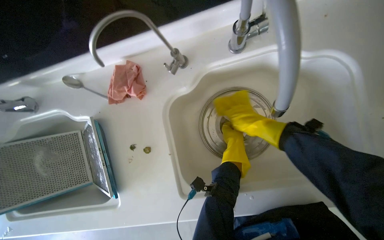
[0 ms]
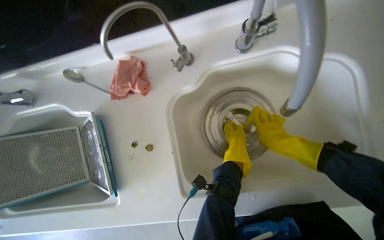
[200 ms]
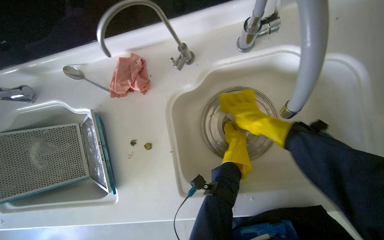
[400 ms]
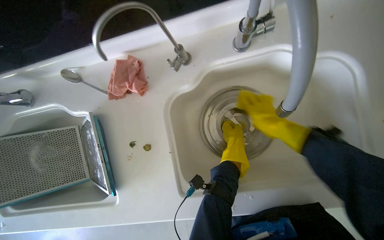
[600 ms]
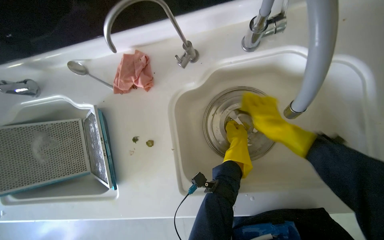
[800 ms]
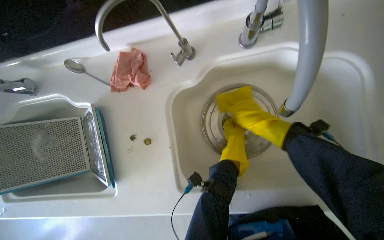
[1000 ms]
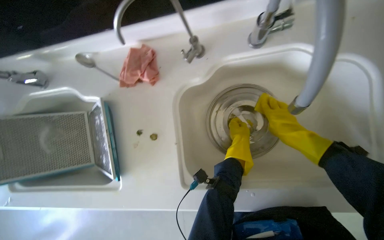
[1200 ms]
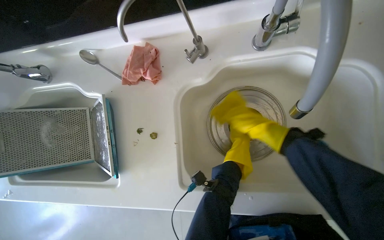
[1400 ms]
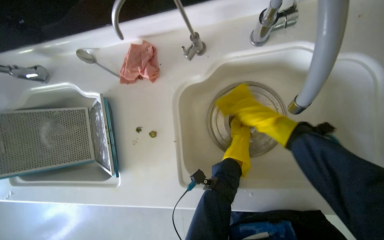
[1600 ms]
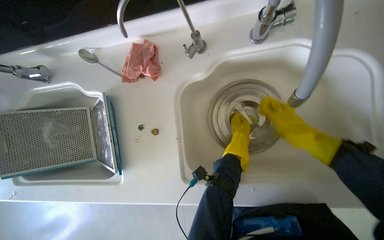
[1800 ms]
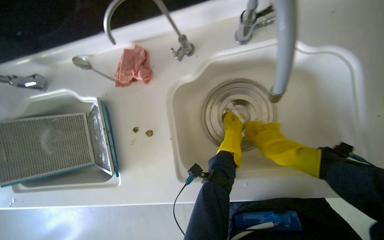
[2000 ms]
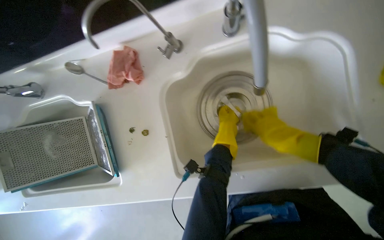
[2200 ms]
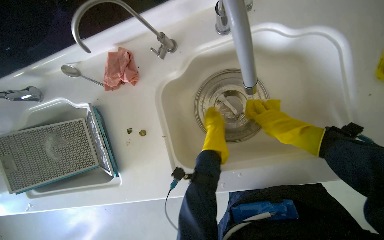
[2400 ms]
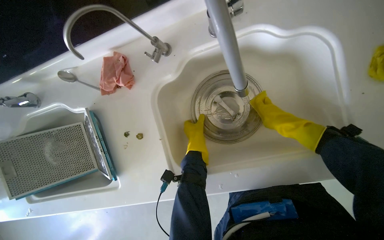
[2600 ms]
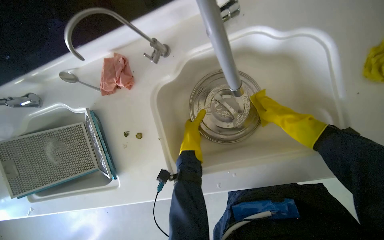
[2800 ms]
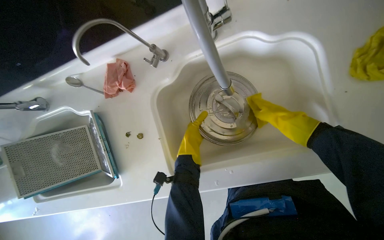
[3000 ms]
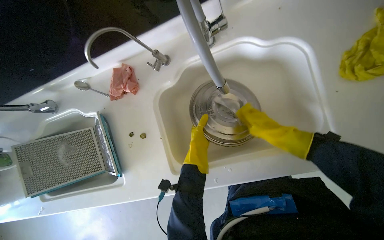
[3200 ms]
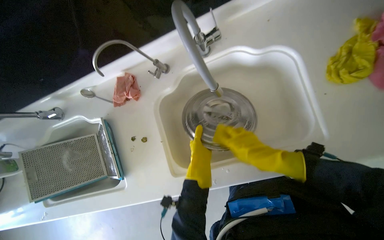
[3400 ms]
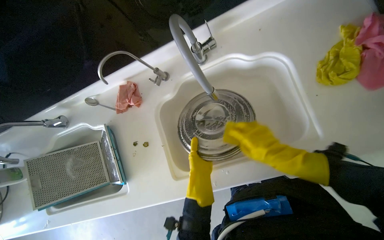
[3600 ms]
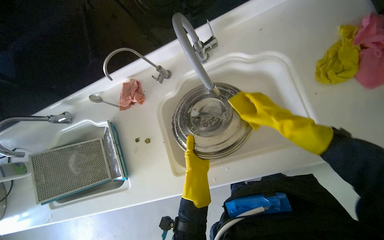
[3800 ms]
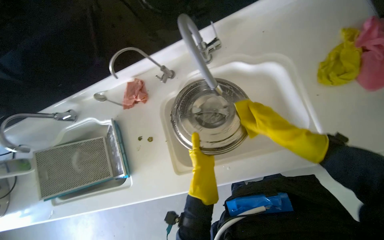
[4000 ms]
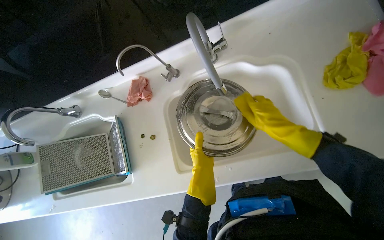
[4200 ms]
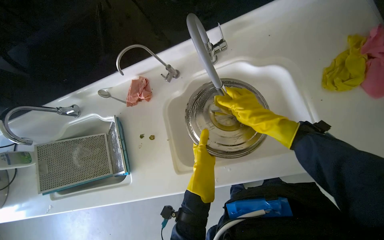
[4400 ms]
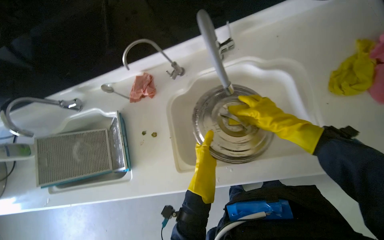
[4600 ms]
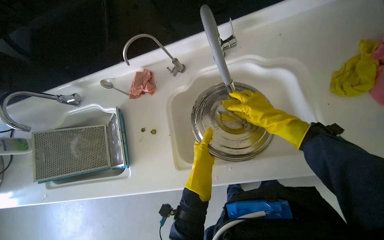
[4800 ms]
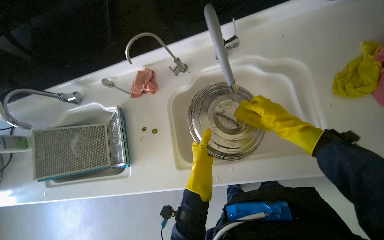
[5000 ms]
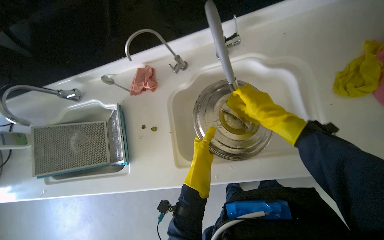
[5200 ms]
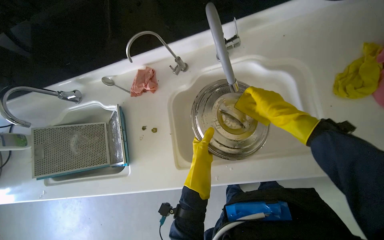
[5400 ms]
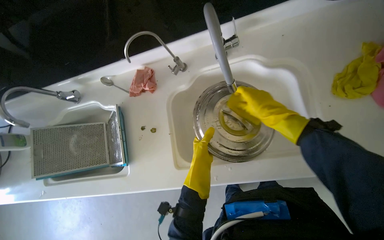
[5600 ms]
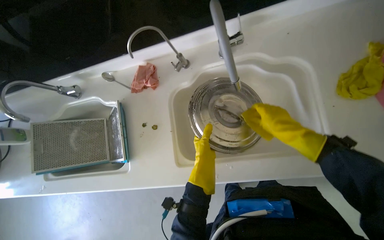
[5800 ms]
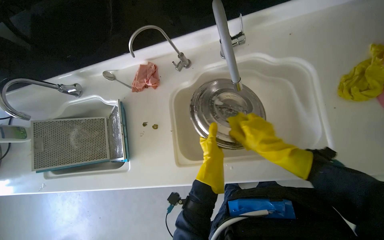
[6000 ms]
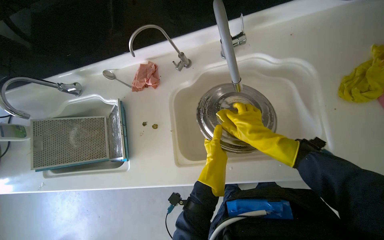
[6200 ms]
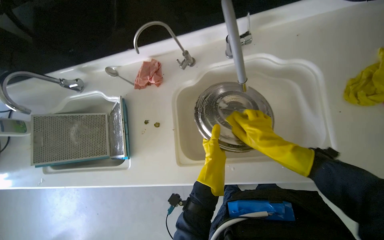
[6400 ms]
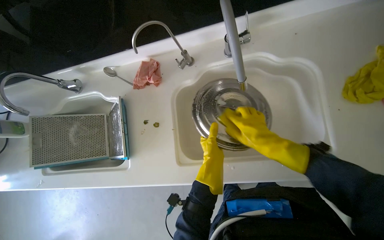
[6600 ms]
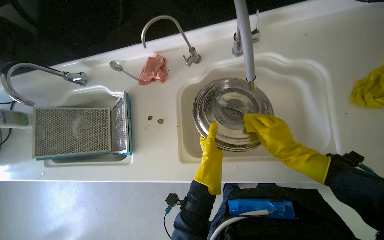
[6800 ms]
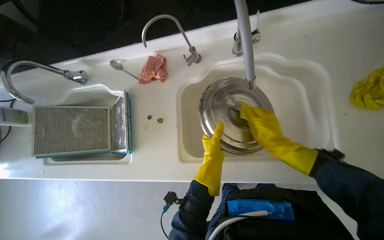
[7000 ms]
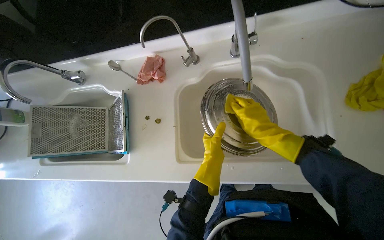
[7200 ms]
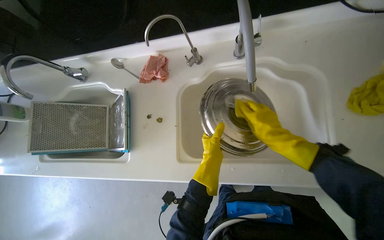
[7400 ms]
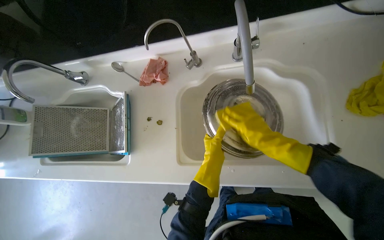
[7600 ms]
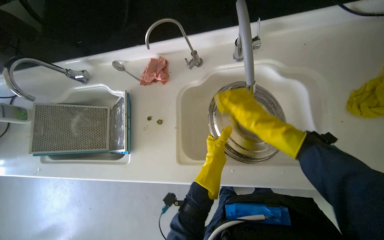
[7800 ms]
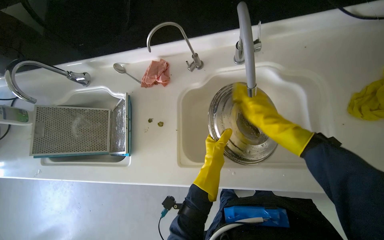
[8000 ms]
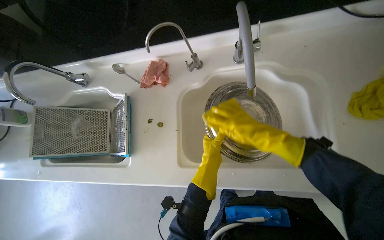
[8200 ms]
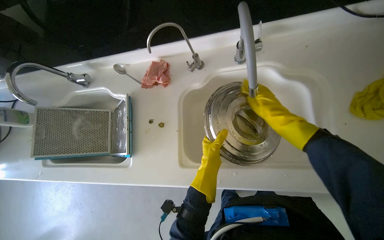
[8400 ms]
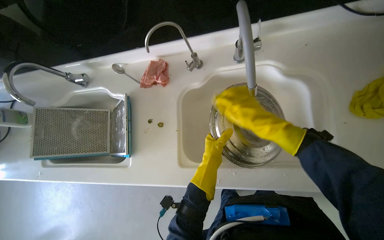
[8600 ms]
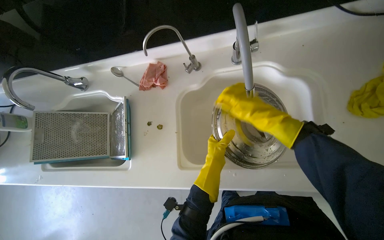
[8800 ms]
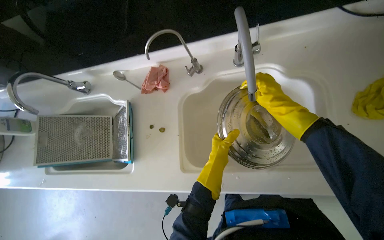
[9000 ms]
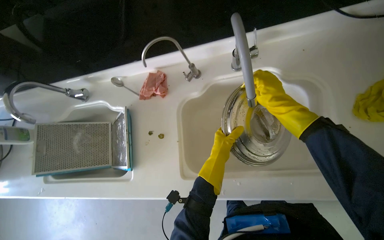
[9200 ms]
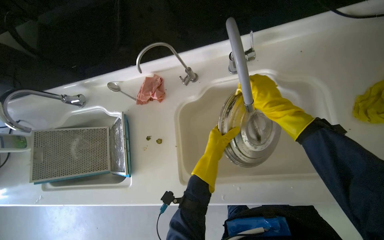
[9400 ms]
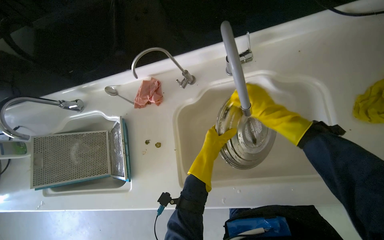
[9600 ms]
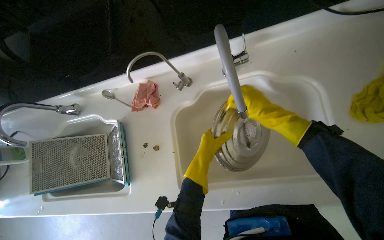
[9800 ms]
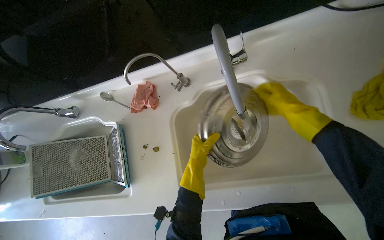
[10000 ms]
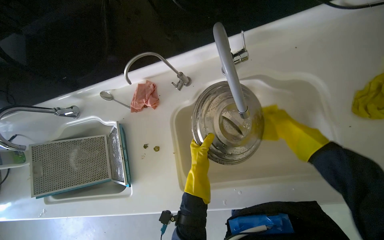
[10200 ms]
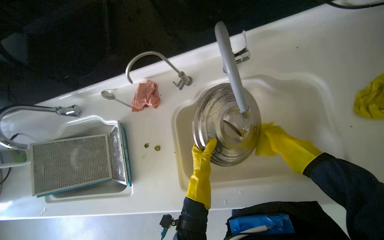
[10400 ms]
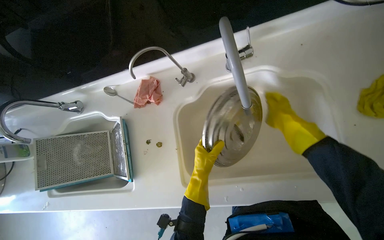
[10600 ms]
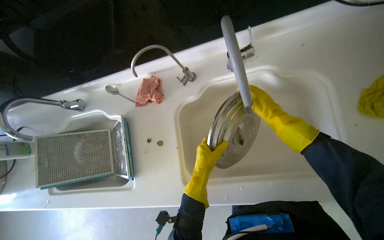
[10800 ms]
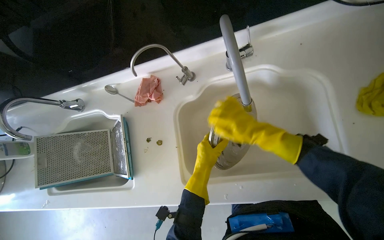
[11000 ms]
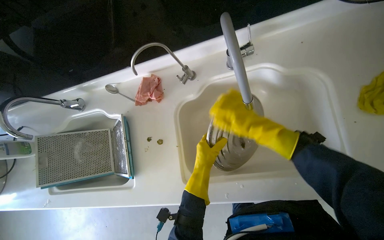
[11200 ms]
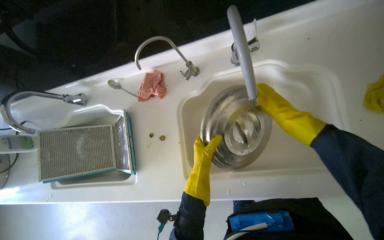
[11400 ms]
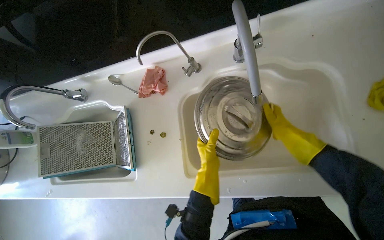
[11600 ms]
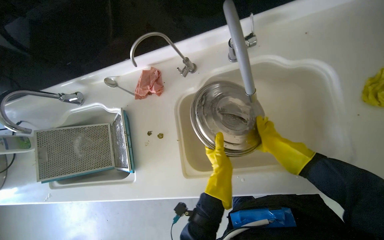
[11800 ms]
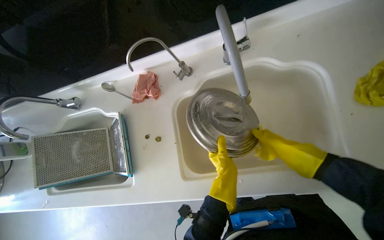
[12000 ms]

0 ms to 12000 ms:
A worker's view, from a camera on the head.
Job: cleaning kitchen.
The whole recording: Cleaning and drying metal pot lid. The worker wipes a metal pot lid and then the large metal pot with a cloth.
1600 ms to 3000 ms: The right hand moves to the right, about 15 cm. Meanwhile the left hand heads to the left, covering roughly 15 cm.
3000 ms to 4400 ms: The left hand heads nearer to the camera, covering some 15 cm, while the right hand is displaced nearer to the camera and to the left by approximately 20 cm.
4400 ms to 6000 ms: The hands stay close to where they were, moving slightly.
6000 ms to 7600 ms: The hands stay close to where they were, moving slightly.
7600 ms to 9000 ms: The right hand travels up the picture by some 10 cm.
9000 ms to 10400 ms: The right hand goes roughly 15 cm down the picture, farther from the camera and to the right.
10400 ms to 12000 ms: The right hand goes to the left and returns, roughly 15 cm each way. The left hand shifts approximately 10 cm to the right.

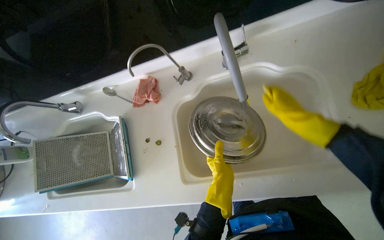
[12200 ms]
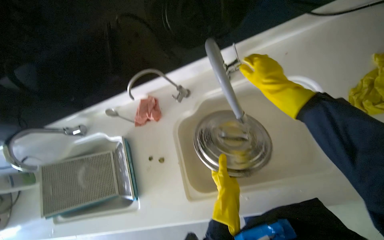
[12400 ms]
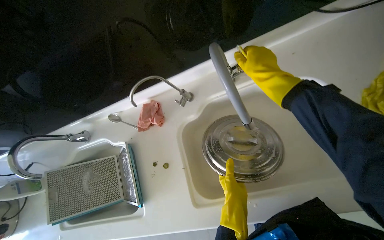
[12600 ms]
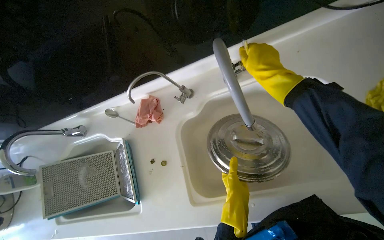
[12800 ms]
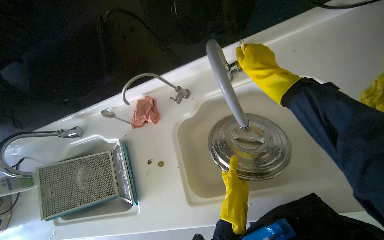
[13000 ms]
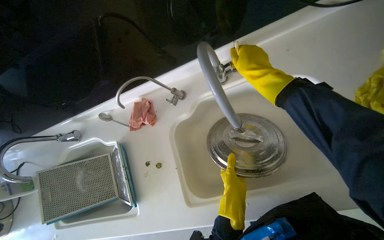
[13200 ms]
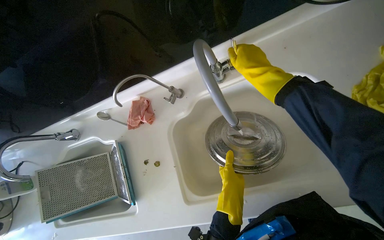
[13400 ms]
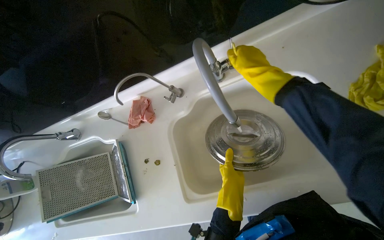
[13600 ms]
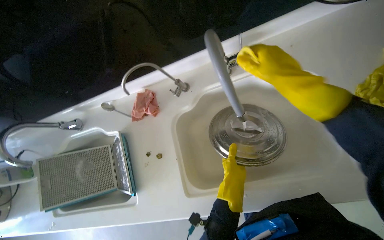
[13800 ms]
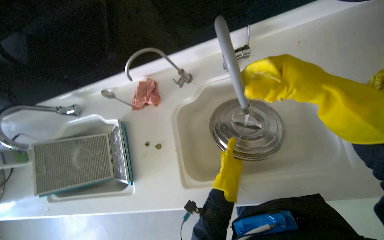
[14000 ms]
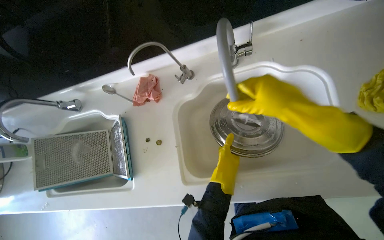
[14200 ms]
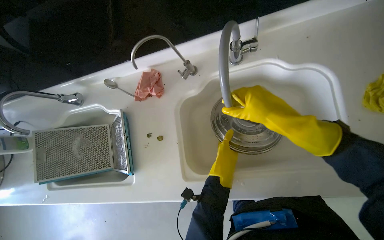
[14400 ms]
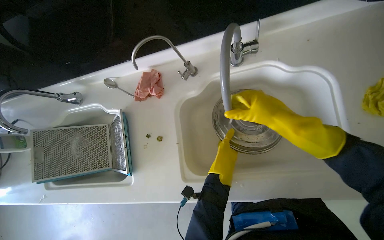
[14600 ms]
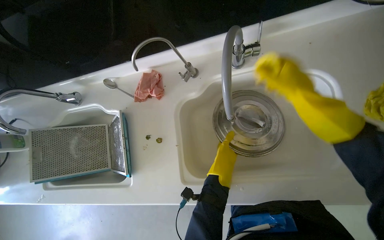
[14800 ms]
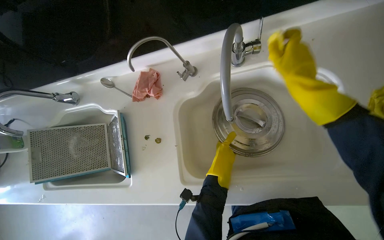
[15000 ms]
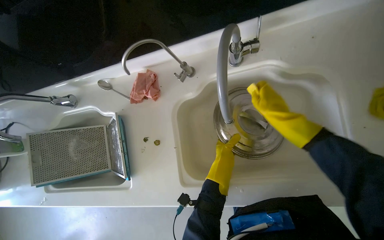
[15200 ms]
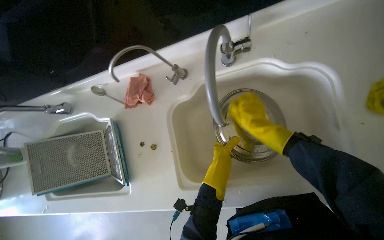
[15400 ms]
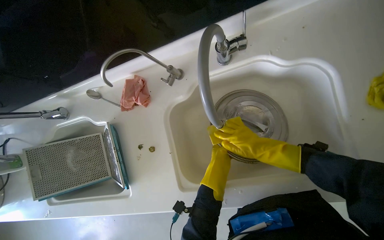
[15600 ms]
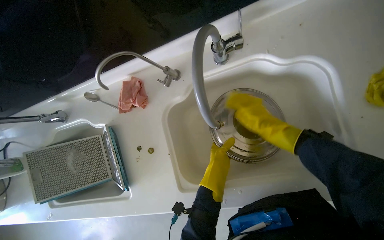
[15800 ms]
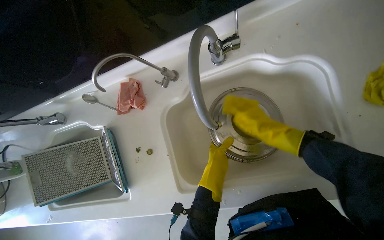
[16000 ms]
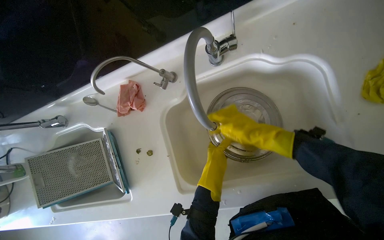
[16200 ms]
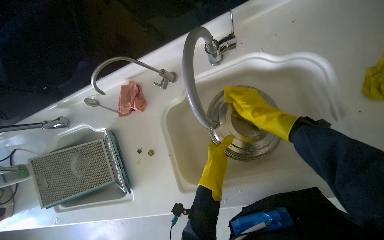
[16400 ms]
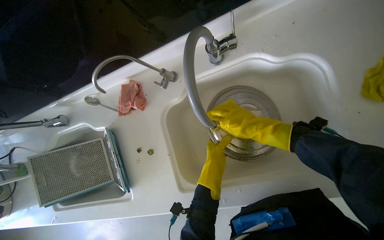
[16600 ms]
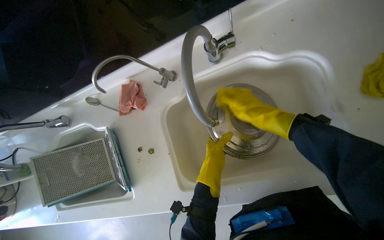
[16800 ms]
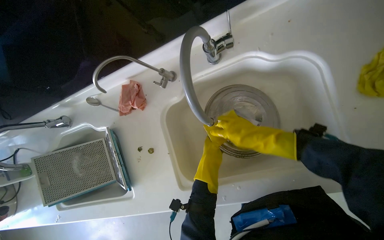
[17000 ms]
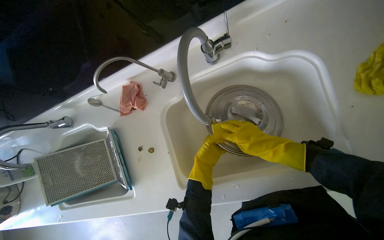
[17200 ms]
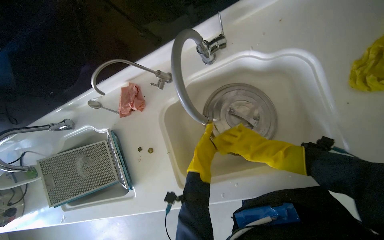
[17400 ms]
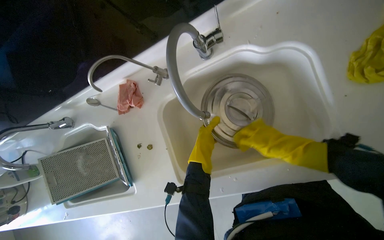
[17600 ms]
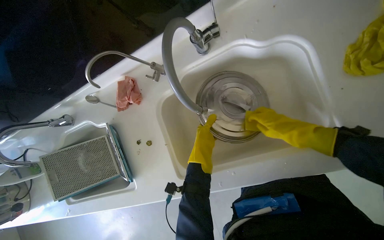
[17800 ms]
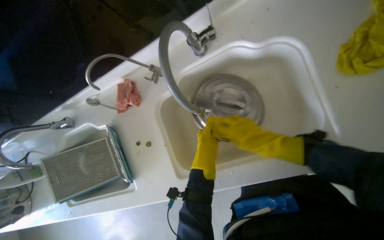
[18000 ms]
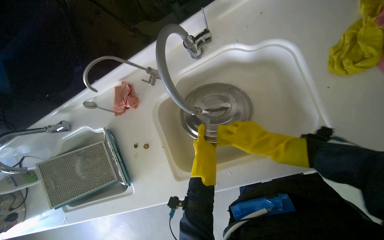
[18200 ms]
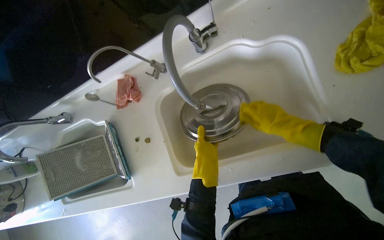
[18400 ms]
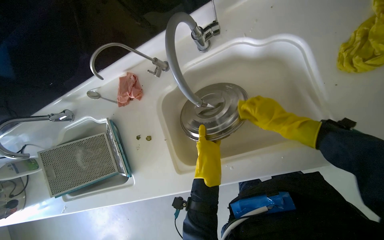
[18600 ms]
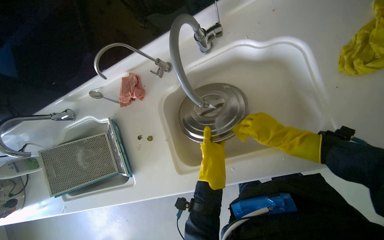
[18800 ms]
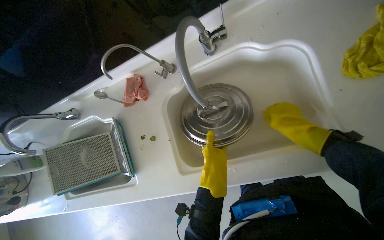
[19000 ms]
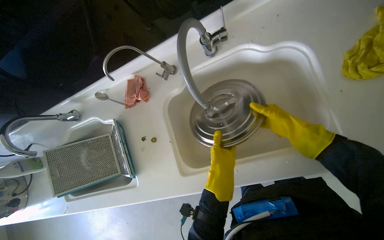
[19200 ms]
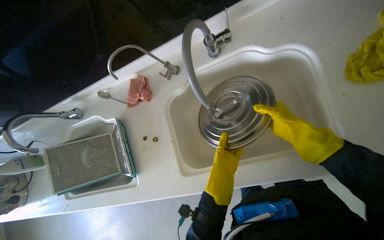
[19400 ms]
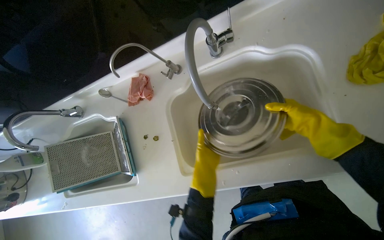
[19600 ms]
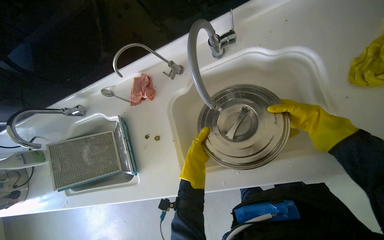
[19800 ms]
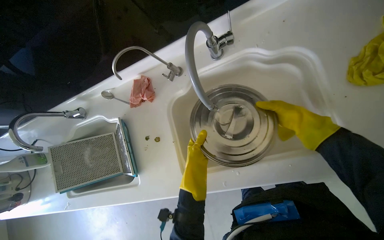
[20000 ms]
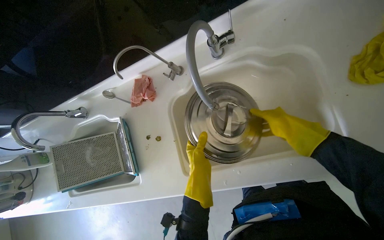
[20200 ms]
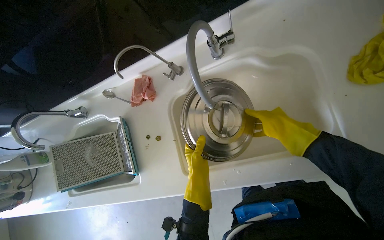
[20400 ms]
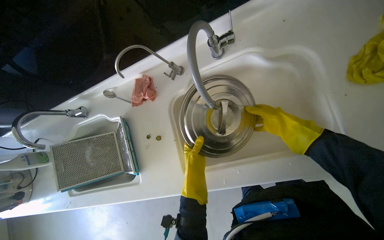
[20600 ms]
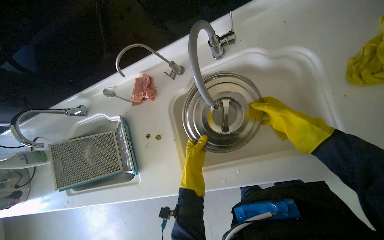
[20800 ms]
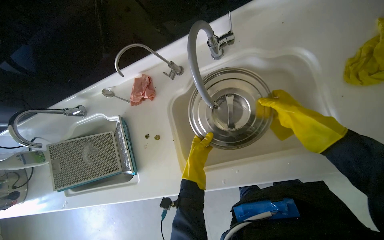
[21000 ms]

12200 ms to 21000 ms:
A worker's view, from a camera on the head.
Job: cleaning kitchen.
The whole recording: Cleaning and drying metal pot lid. The worker wipes a metal pot lid and then the large metal pot with a cloth.
12200 ms to 13600 ms: The right hand goes some 20 cm up the picture and to the left.
13600 ms to 15200 ms: The right hand moves down the picture, some 15 cm, and moves roughly 15 cm nearer to the camera and comes back.
16600 ms to 18000 ms: The right hand is displaced down the picture by roughly 10 cm.
18000 ms to 19600 ms: The right hand goes about 10 cm to the right, while the left hand goes nearer to the camera and returns, about 15 cm each way.
19600 ms to 21000 ms: The hands work in one place, with small movements.
